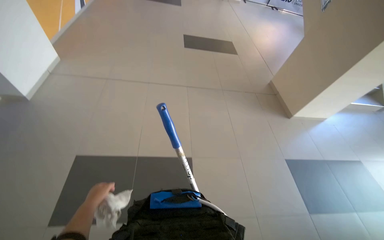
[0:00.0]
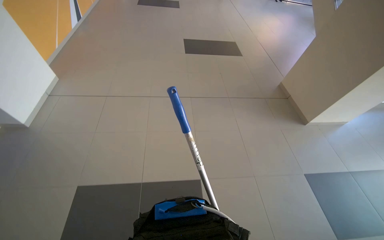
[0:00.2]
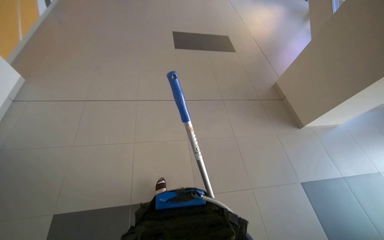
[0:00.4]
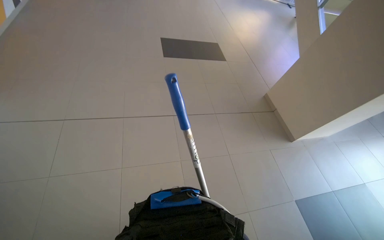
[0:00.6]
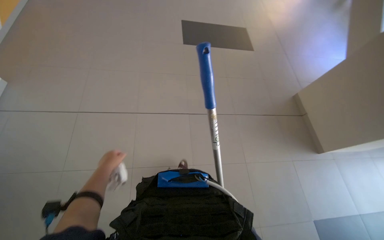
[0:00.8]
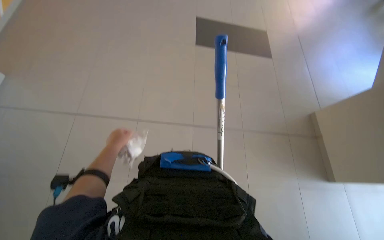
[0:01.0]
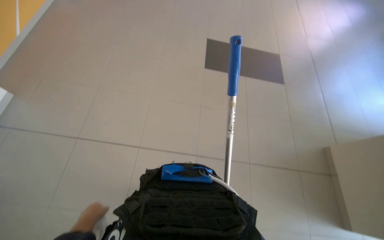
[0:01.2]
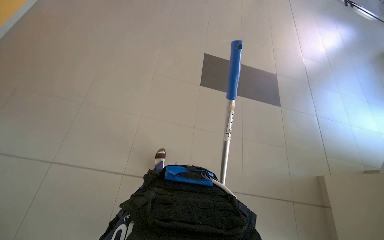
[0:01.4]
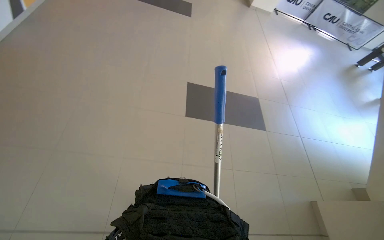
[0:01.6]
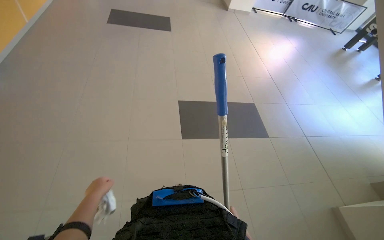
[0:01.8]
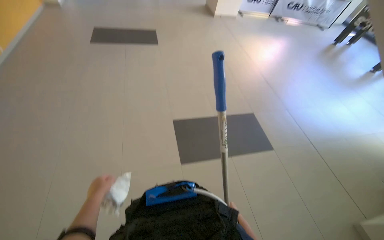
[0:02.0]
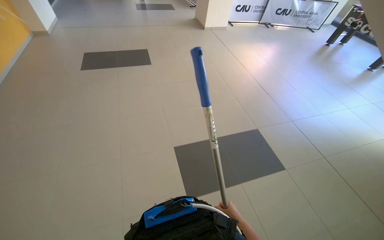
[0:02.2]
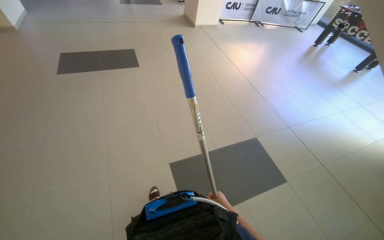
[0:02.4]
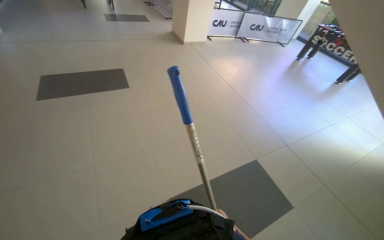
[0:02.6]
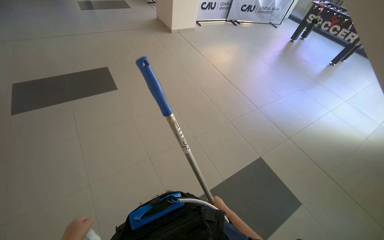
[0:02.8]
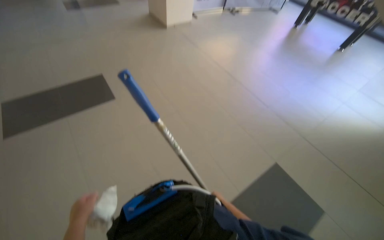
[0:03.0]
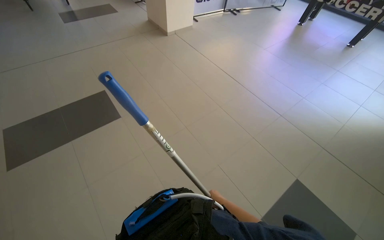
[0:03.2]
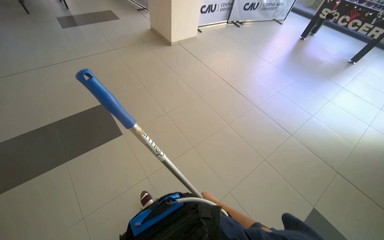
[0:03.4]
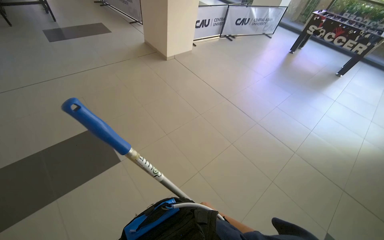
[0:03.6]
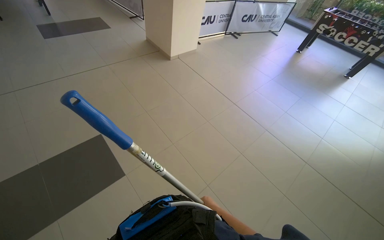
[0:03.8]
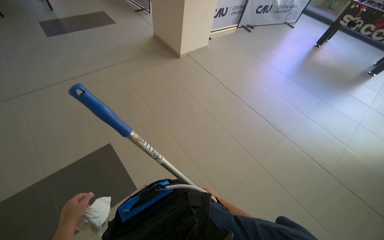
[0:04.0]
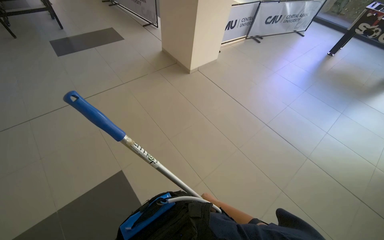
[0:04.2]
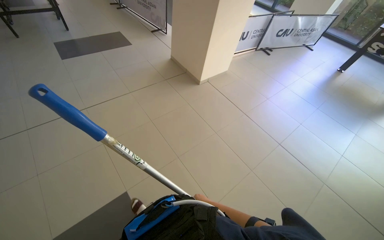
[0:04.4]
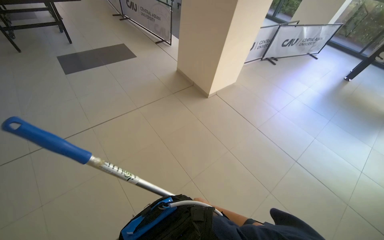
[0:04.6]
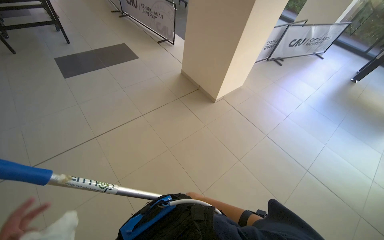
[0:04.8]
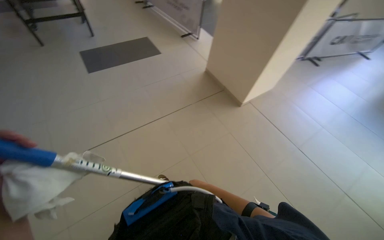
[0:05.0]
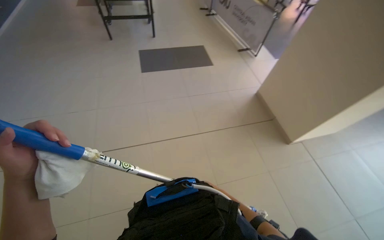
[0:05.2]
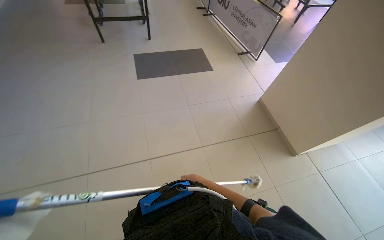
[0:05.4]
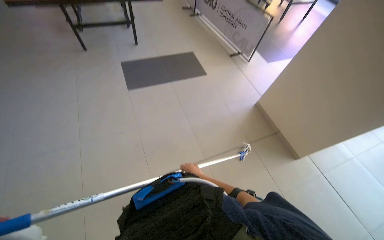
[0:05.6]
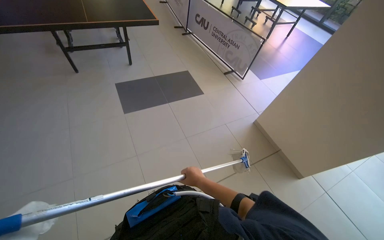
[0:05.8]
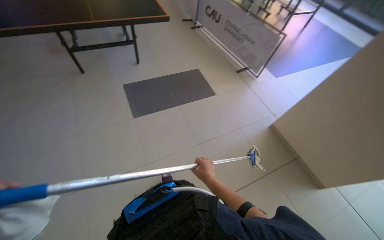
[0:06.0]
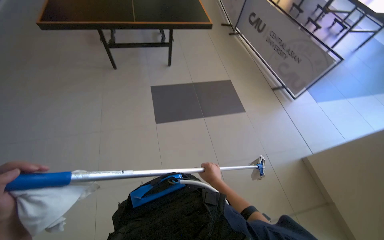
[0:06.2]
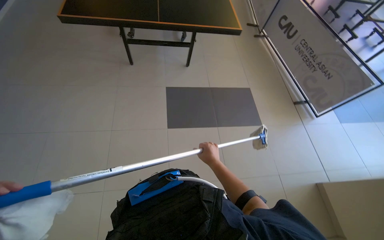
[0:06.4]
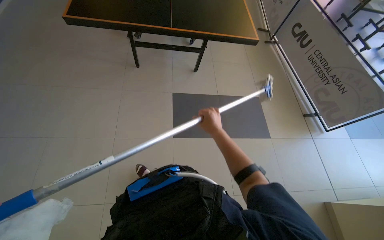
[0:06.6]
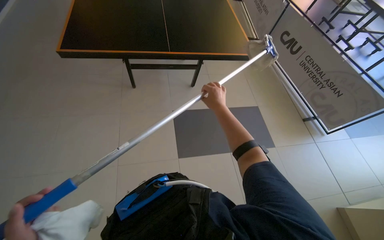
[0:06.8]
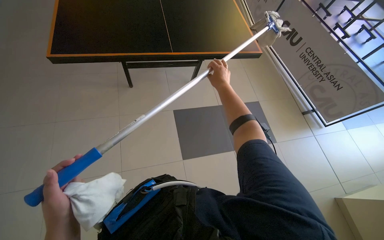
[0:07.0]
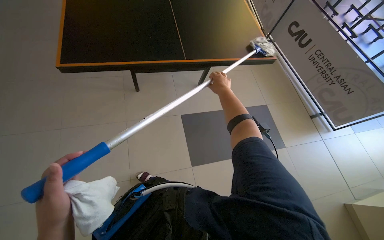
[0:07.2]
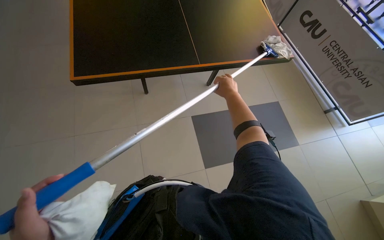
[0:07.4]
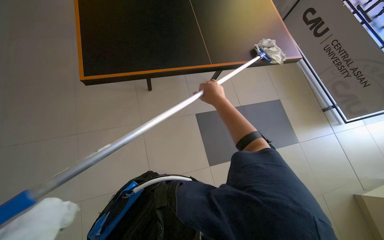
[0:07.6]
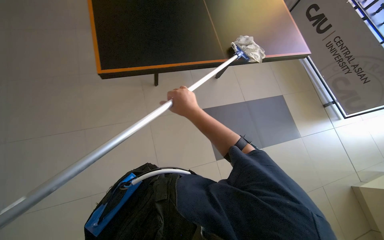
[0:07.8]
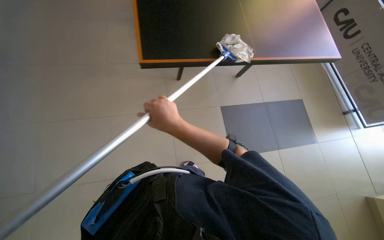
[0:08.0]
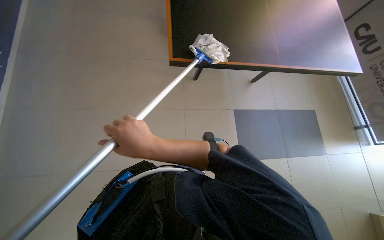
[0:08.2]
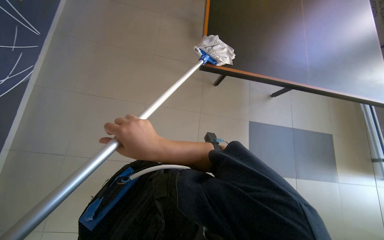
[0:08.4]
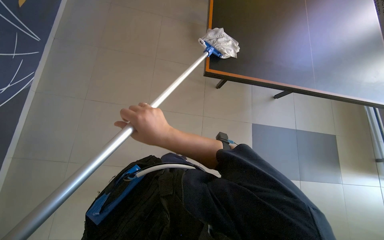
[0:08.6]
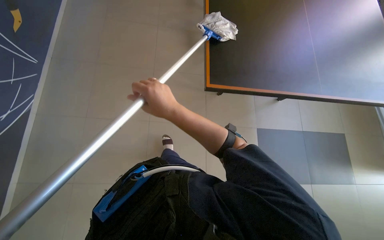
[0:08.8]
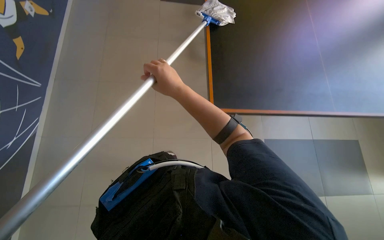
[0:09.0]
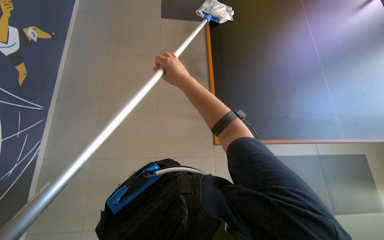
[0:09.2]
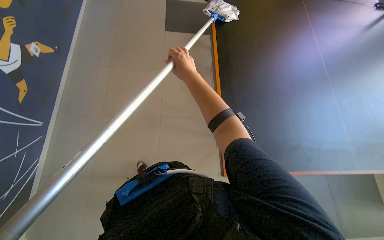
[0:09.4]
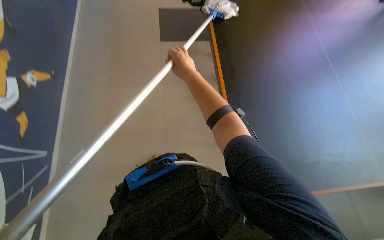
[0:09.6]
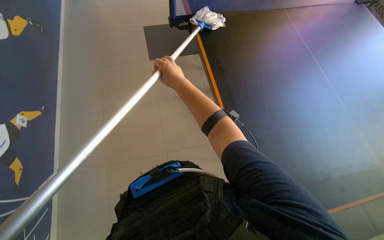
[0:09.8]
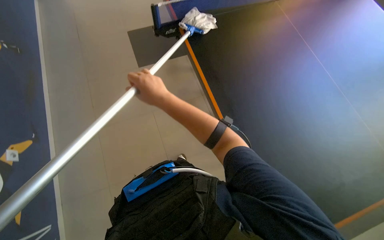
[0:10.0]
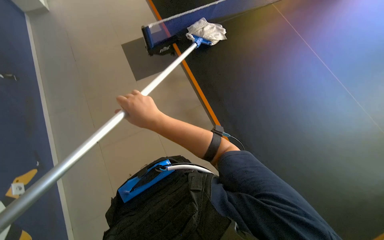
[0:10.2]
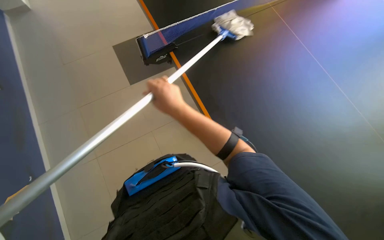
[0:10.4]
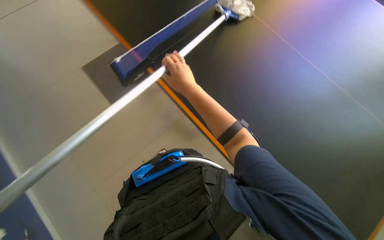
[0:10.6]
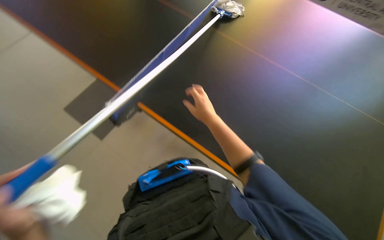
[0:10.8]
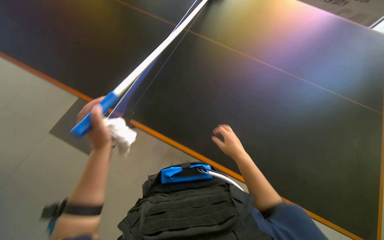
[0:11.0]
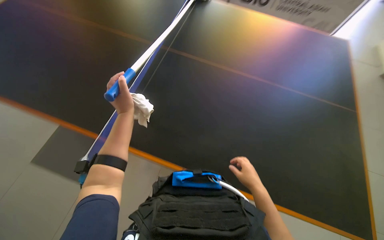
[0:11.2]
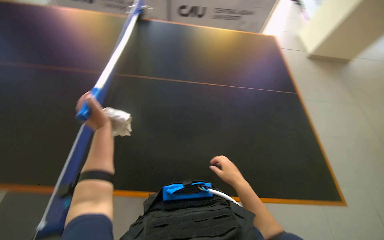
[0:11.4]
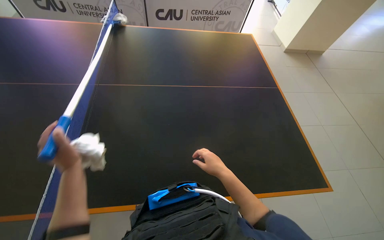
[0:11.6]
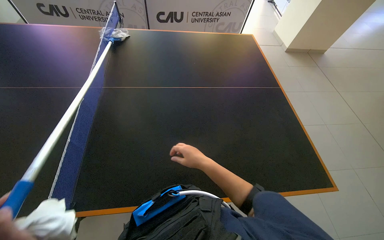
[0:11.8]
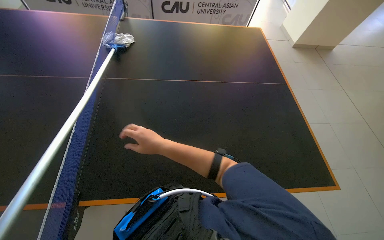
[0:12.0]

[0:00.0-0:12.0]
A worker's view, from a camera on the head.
Job: wiping surfaces.
The whole recording: Cleaning table surface with mop. The worker cleans the table surface using a mop.
0:00.0 to 0:01.6: The head travels about 70 cm.
0:04.4 to 0:06.0: The camera is carried about 1.5 m.
0:06.0 to 0:07.6: The wearer moves approximately 1 m.
0:07.6 to 0:09.0: The wearer moves to the left, approximately 70 cm.
0:10.4 to 0:12.0: The view tips upward by some 20 degrees. The right hand travels down the picture and back again, roughly 15 cm each way.

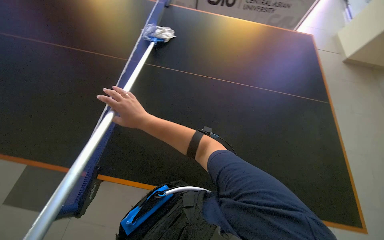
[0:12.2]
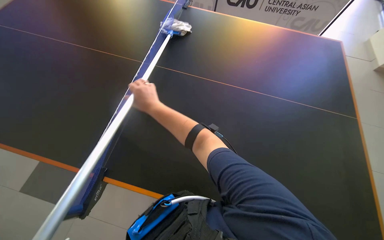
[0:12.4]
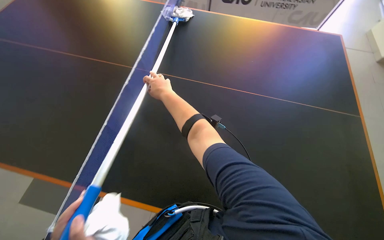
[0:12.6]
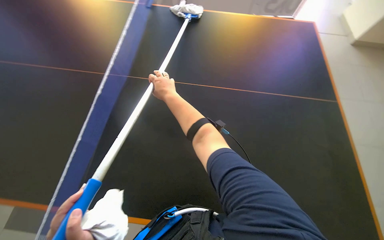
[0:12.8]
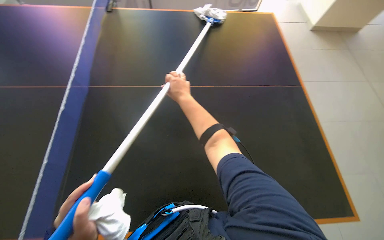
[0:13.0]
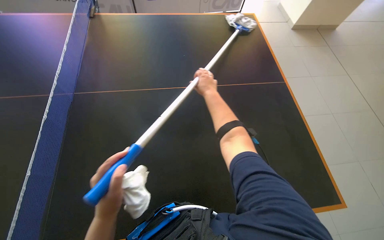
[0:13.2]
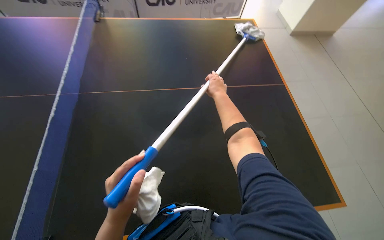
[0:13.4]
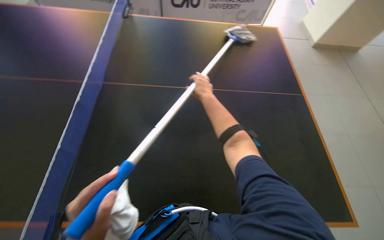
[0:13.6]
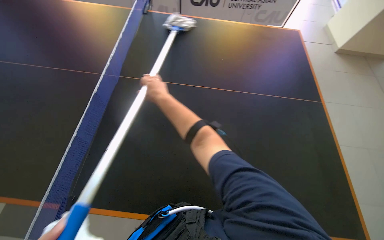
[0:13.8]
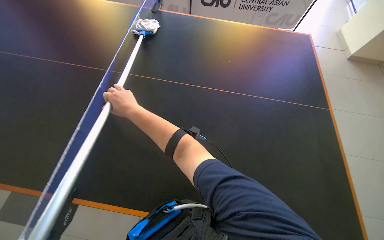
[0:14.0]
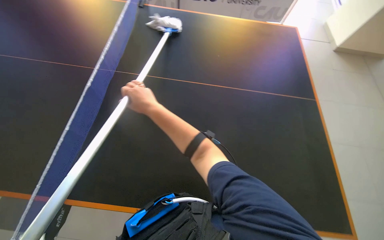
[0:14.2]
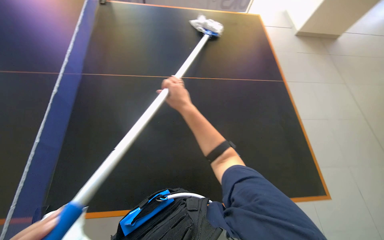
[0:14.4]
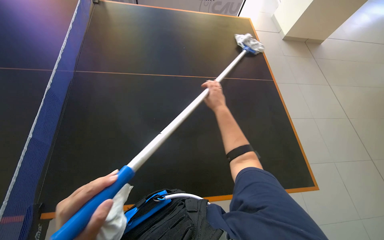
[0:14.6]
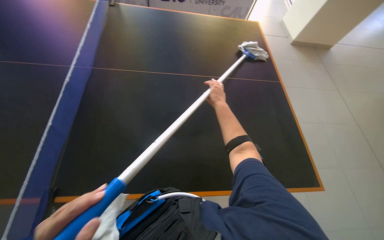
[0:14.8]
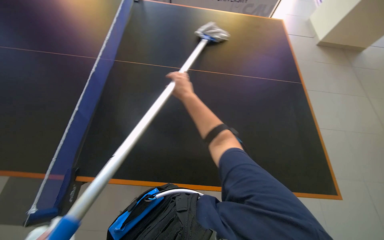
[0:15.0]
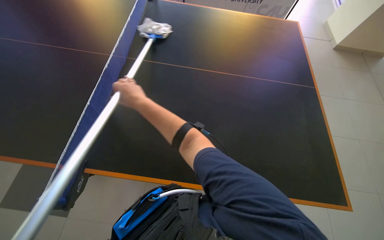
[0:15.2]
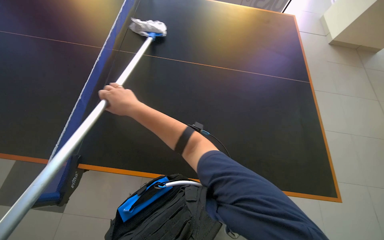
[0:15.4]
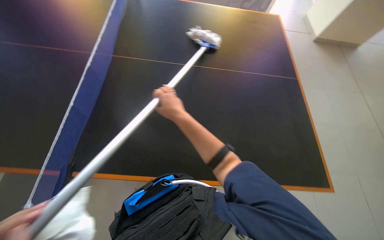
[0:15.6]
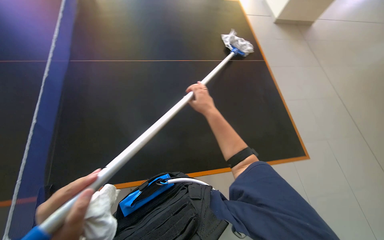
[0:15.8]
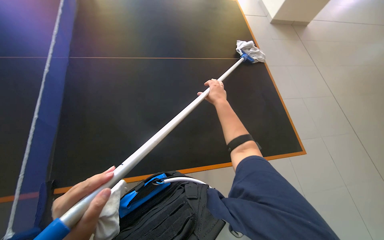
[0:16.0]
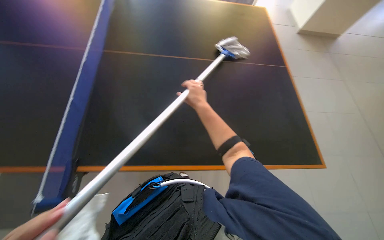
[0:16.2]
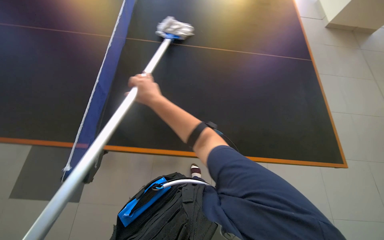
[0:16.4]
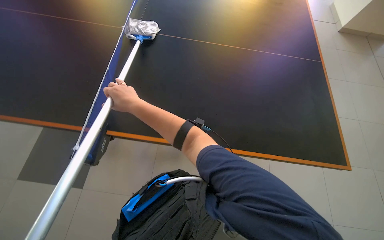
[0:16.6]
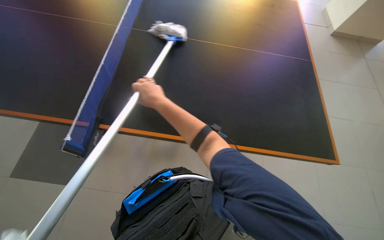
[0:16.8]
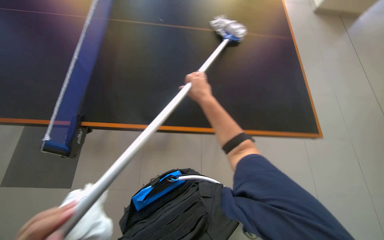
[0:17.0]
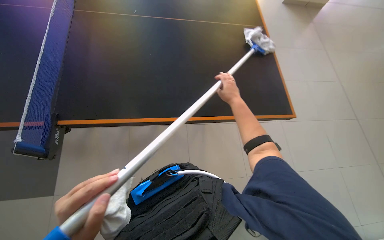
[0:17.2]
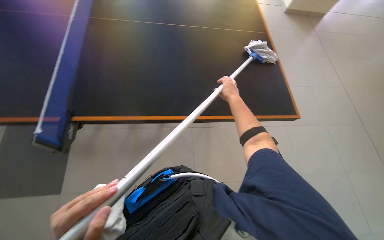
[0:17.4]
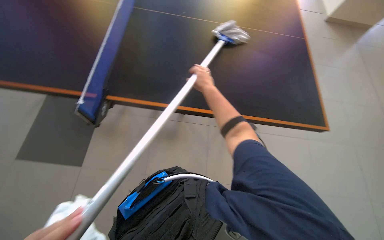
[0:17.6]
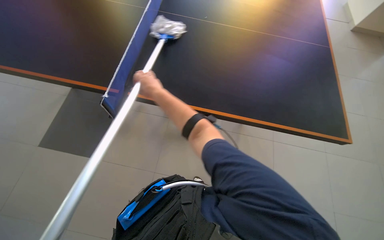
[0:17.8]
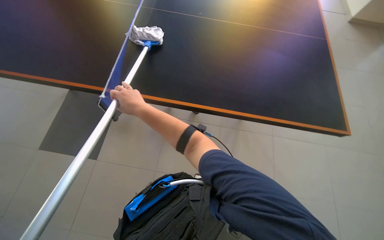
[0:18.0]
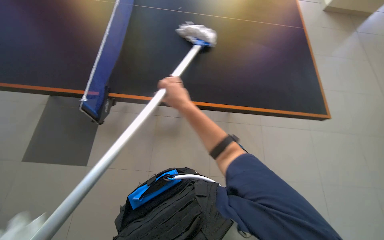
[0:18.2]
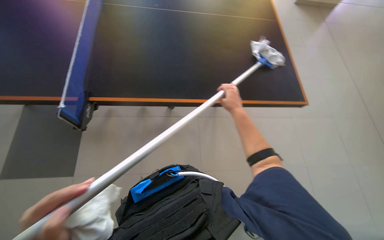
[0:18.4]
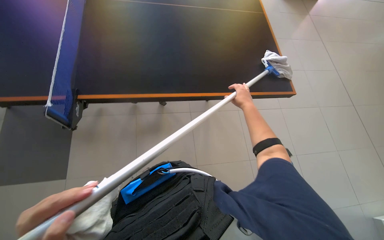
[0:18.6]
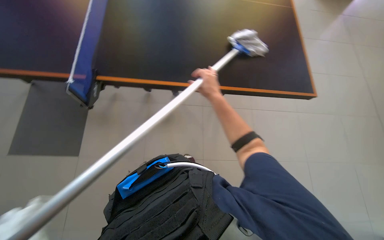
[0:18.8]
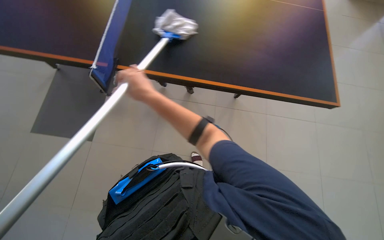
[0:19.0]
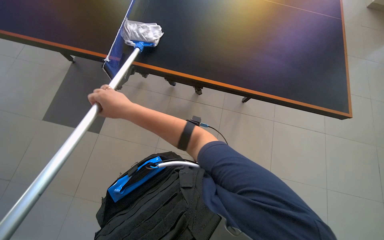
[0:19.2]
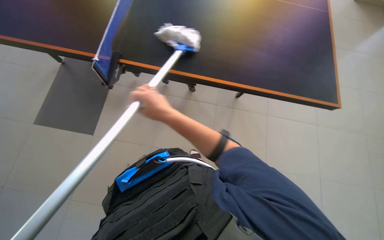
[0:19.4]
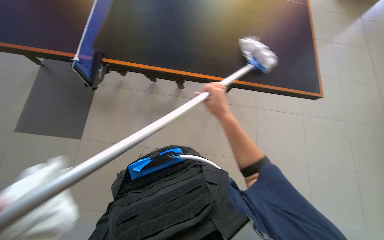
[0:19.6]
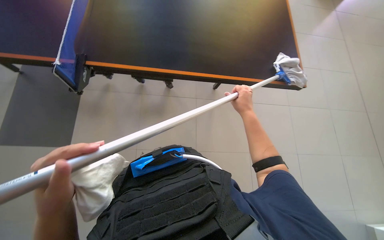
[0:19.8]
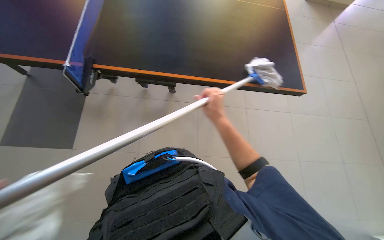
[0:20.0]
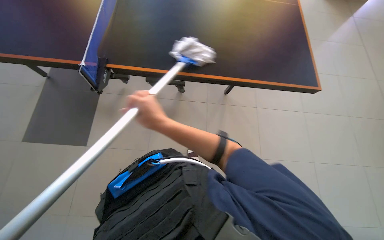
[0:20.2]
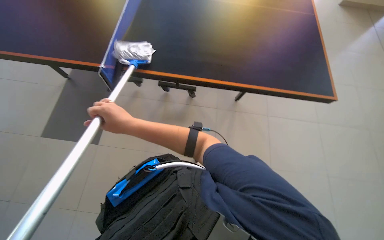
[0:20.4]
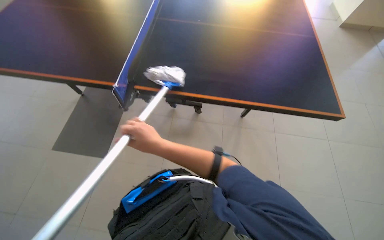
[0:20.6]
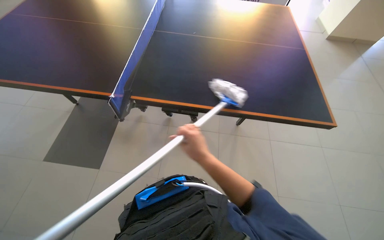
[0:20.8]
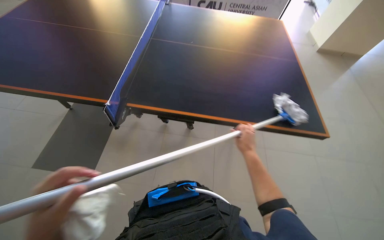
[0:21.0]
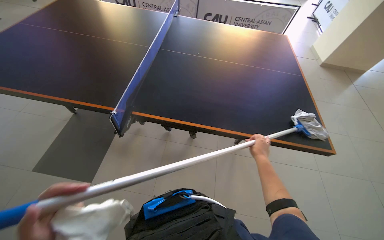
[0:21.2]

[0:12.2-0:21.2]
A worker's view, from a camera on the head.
Job: wiping surfaces.
The whole recording: Cleaning table surface with mop. The worker cleans the table surface using a mop.
0:12.2 to 0:13.8: The right hand moves farther from the camera and up the picture, some 15 cm, and goes to the right and returns, approximately 25 cm each way.
0:13.8 to 0:15.2: The right hand moves left and right over roughly 30 cm, changing direction 2 times.
0:15.2 to 0:16.6: The right hand travels to the right and back again, some 25 cm each way.
0:16.6 to 0:18.2: The right hand moves left and right over roughly 35 cm, changing direction 2 times.
0:18.2 to 0:19.8: The right hand goes left and right, some 40 cm each way, reversing 2 times.
0:19.8 to 0:21.2: The camera pitches upward, by about 20 degrees. The right hand goes to the left and returns, some 40 cm each way.
